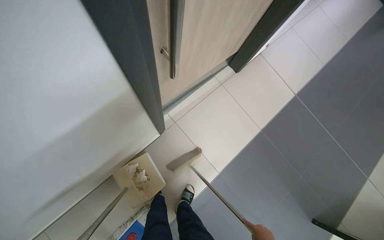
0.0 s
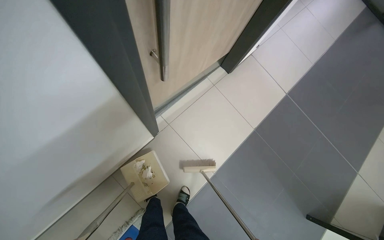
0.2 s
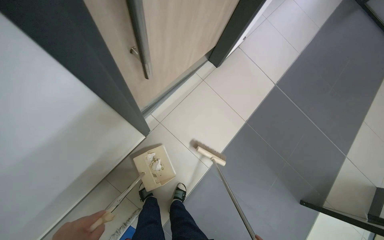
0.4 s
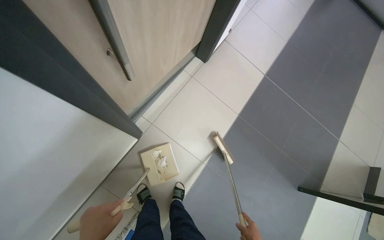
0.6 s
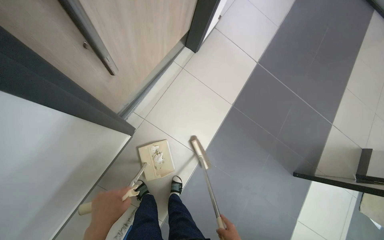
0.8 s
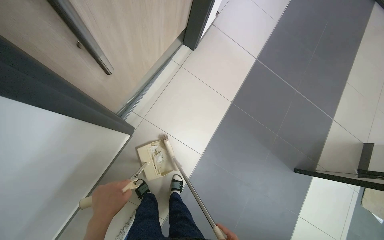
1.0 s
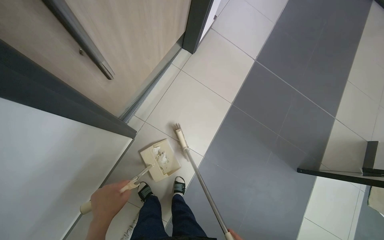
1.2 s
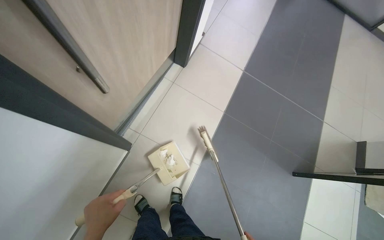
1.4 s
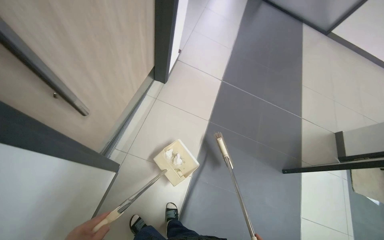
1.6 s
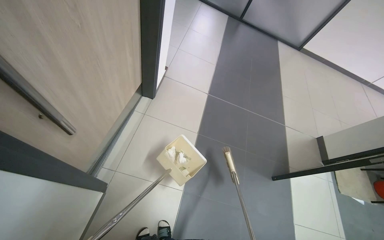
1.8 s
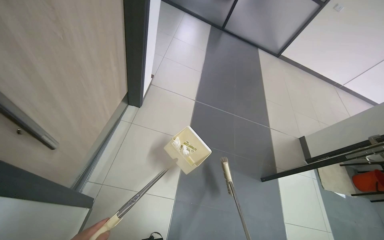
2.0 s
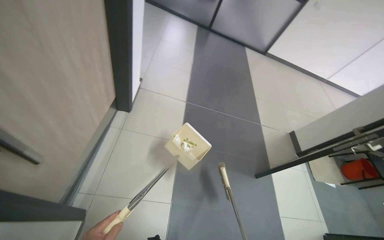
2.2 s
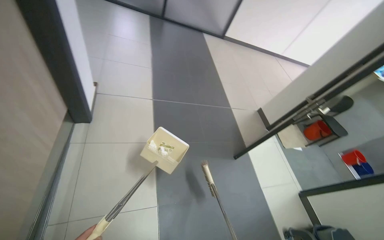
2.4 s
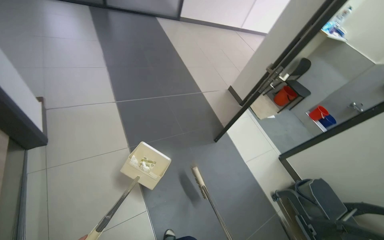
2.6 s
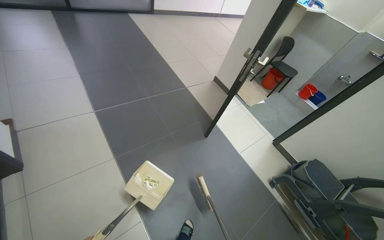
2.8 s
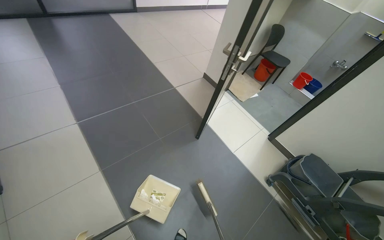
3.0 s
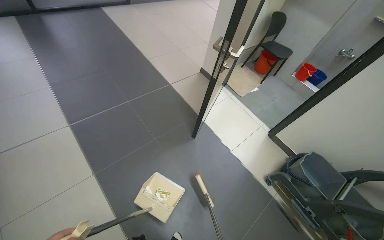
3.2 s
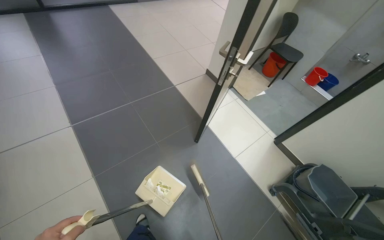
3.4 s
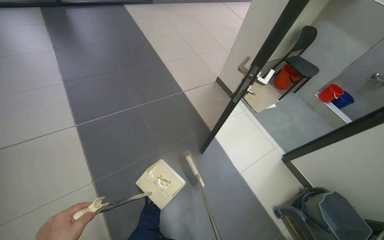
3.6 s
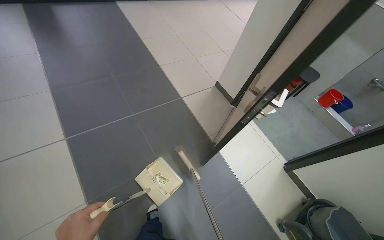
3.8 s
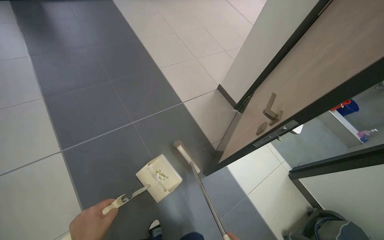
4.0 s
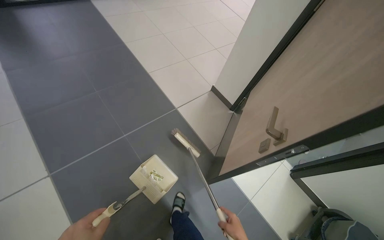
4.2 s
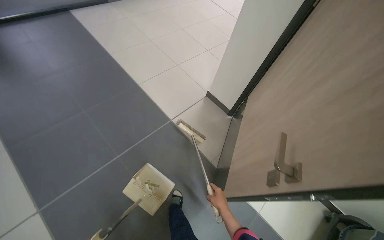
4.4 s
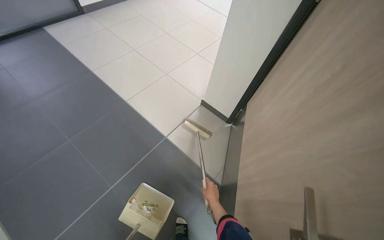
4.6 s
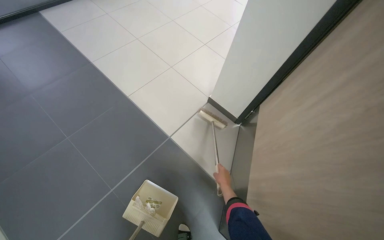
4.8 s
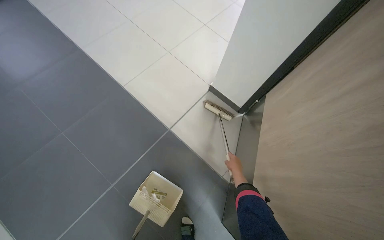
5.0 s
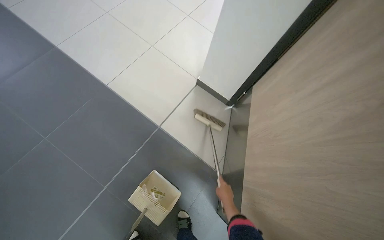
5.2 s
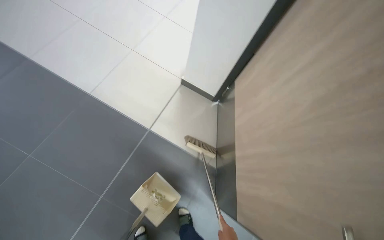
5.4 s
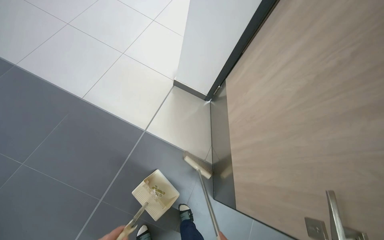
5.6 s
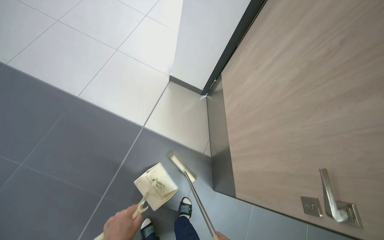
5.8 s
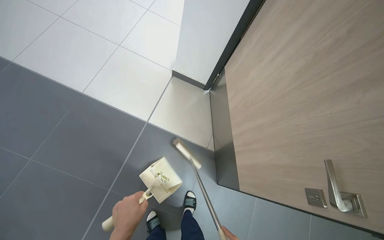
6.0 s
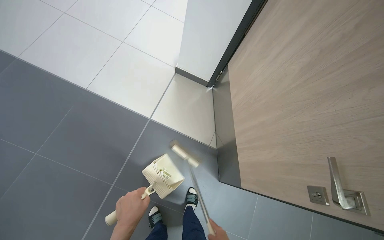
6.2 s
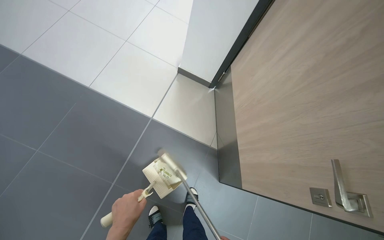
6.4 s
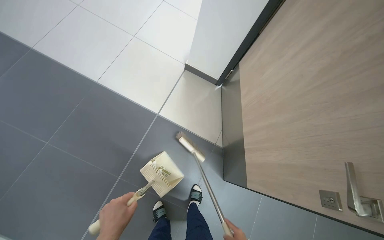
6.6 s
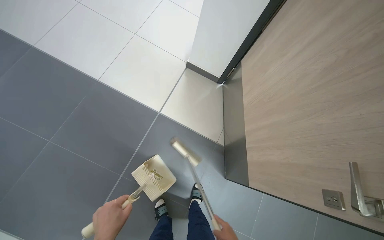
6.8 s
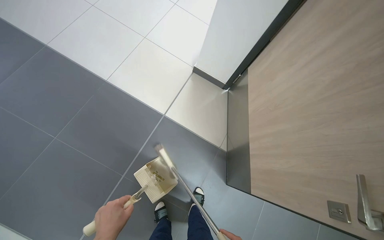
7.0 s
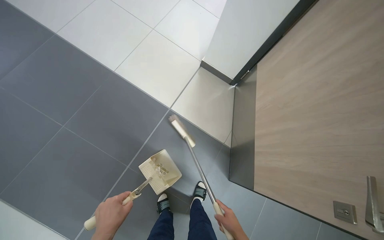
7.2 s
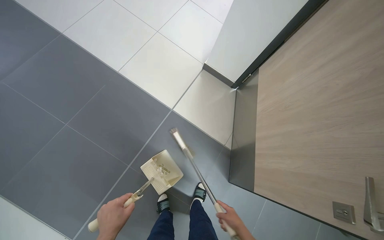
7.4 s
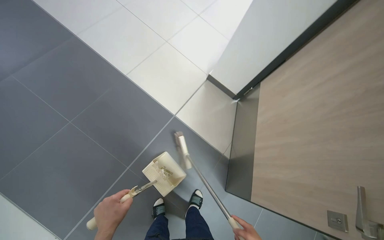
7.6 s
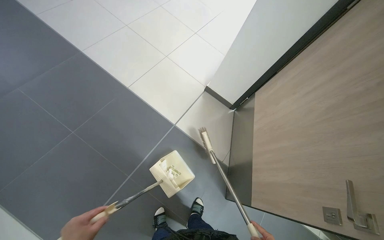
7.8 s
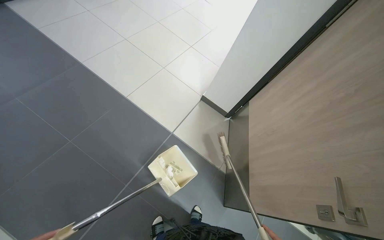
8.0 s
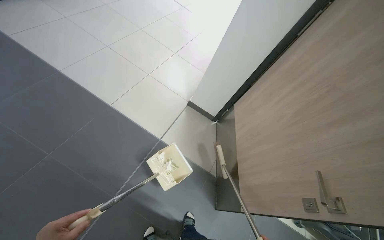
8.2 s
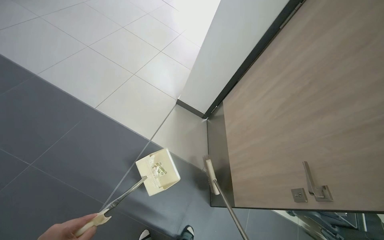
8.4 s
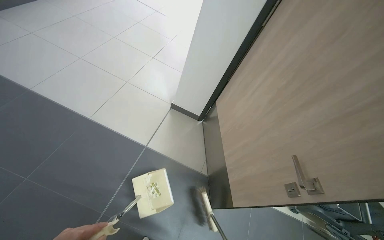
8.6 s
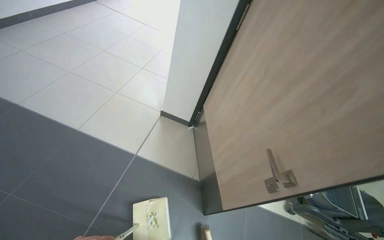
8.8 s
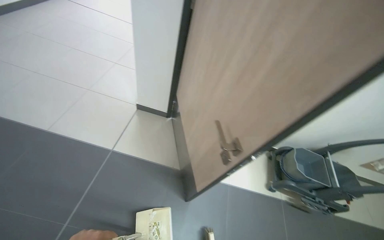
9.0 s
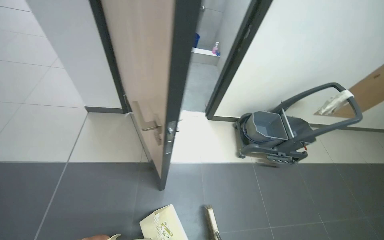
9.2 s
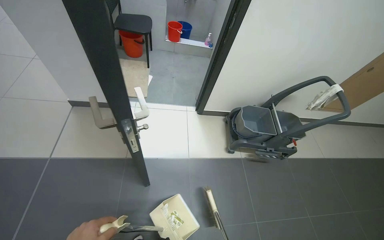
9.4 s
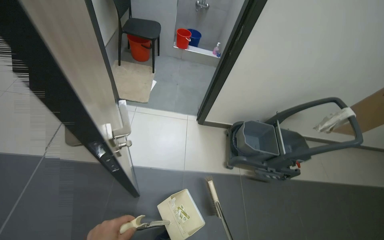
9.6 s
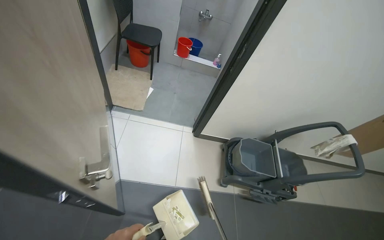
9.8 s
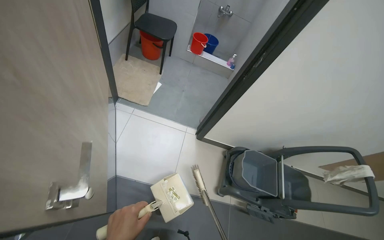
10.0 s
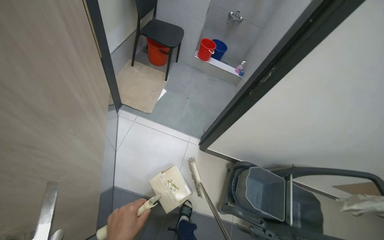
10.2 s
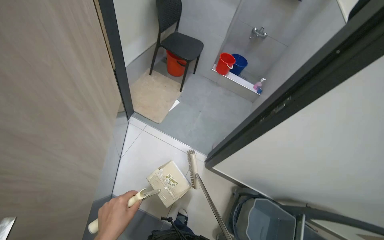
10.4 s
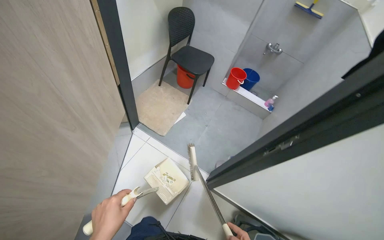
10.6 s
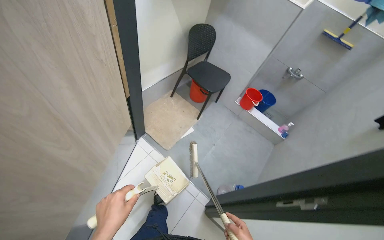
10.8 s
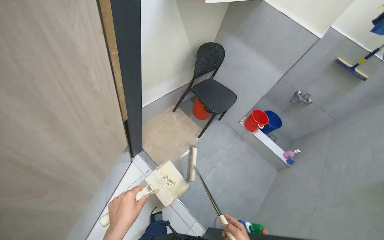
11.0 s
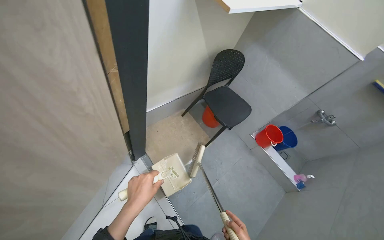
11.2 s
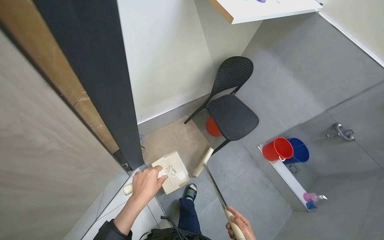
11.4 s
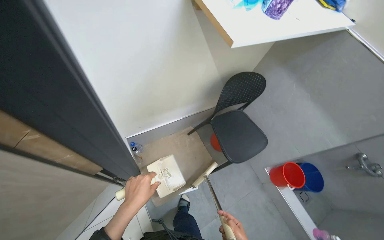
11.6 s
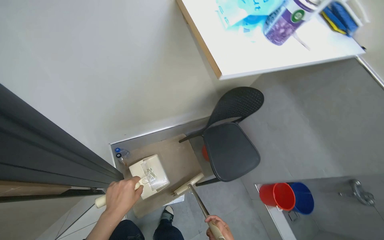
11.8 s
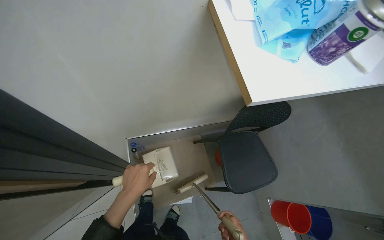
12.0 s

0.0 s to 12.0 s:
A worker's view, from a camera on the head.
Job: sweeping floor.
The whole recording: Sweeping floor with broom. The worker sweeps the floor with a broom and collects debris with a dustpan.
0.0 to 1.6 s: The wearer's head swings approximately 30 degrees to the right.
1.6 to 3.0 s: The camera is carried some 50 cm. The head rotates roughly 55 degrees to the right.
3.0 to 4.4 s: The wearer moves roughly 70 cm.
6.0 to 7.6 s: The left hand goes some 15 cm to the left.
7.6 to 9.0 s: The head rotates approximately 25 degrees to the right. The view tilts some 15 degrees upward.
9.0 to 10.4 s: The camera travels approximately 90 cm.
10.4 to 12.0 s: The camera is carried approximately 1 m. The wearer's head swings some 50 degrees to the left.

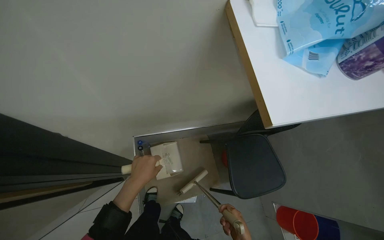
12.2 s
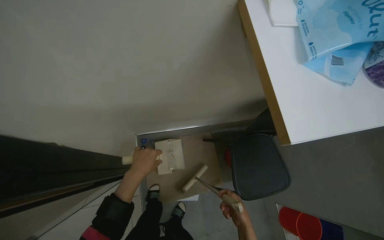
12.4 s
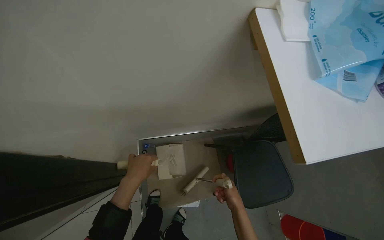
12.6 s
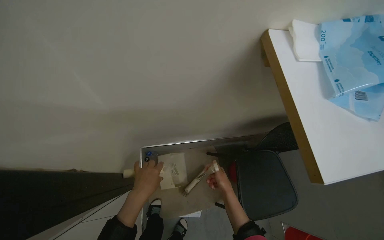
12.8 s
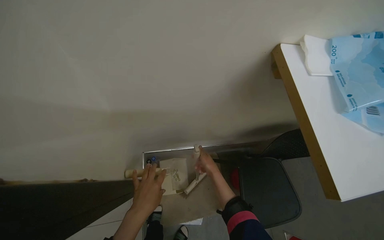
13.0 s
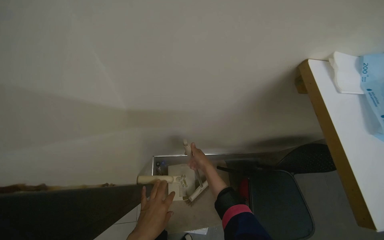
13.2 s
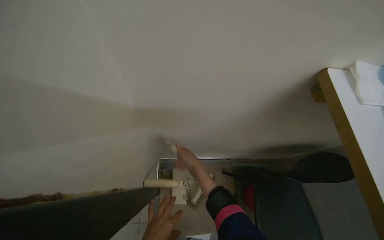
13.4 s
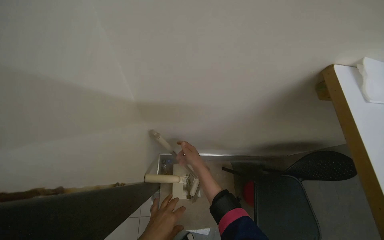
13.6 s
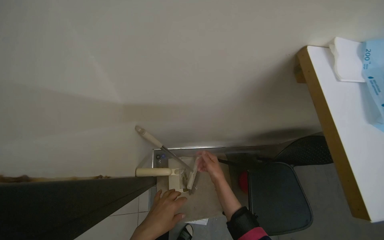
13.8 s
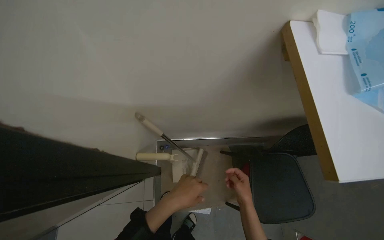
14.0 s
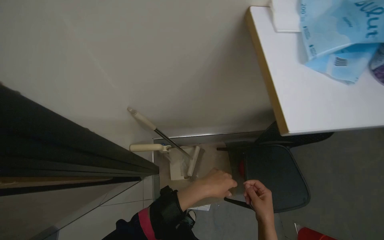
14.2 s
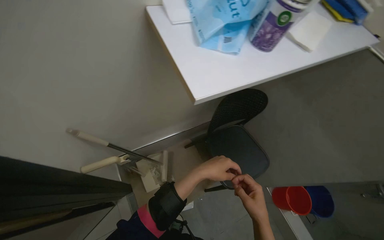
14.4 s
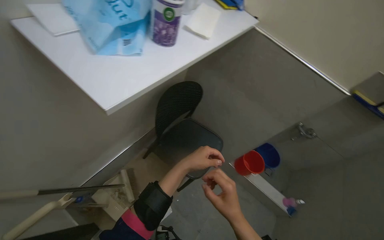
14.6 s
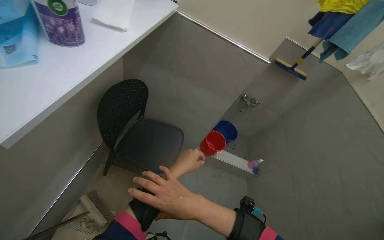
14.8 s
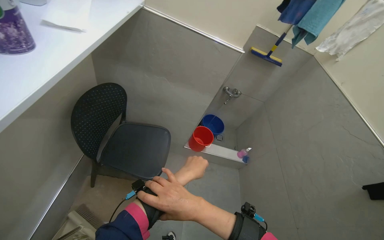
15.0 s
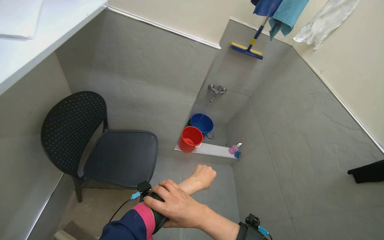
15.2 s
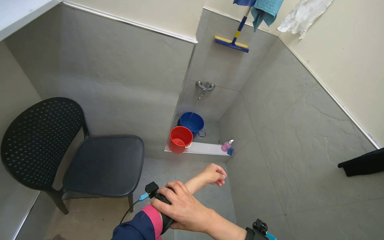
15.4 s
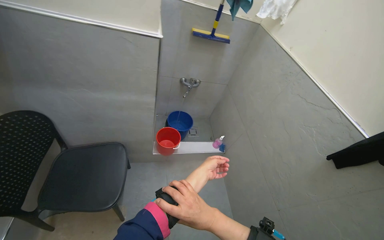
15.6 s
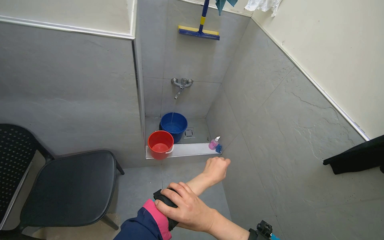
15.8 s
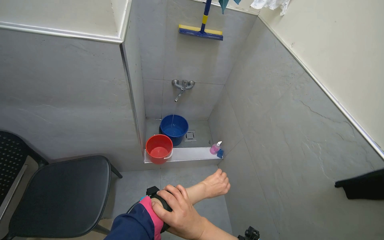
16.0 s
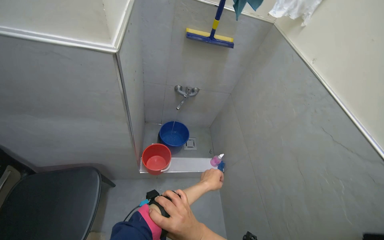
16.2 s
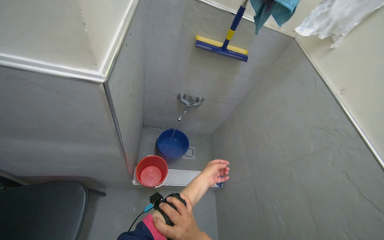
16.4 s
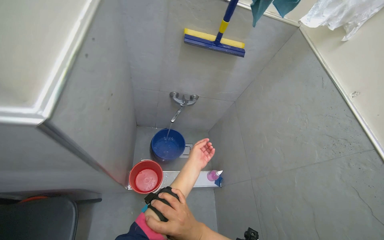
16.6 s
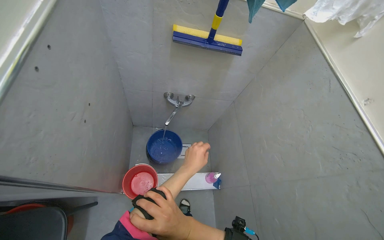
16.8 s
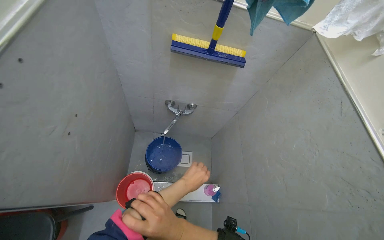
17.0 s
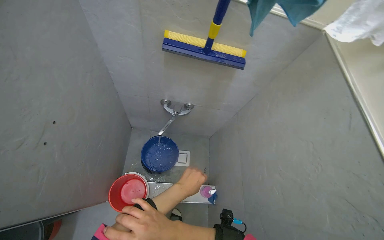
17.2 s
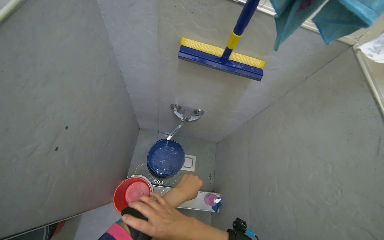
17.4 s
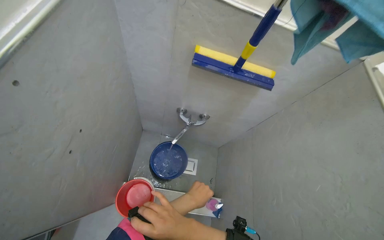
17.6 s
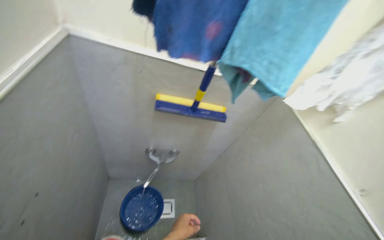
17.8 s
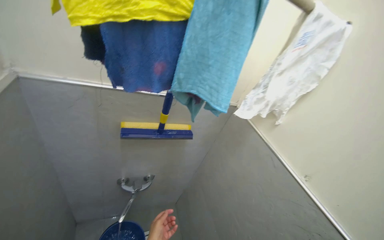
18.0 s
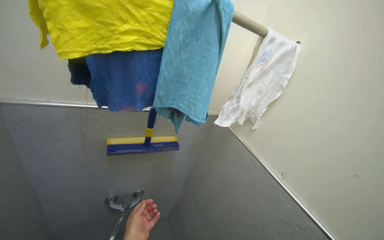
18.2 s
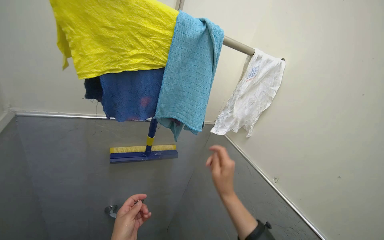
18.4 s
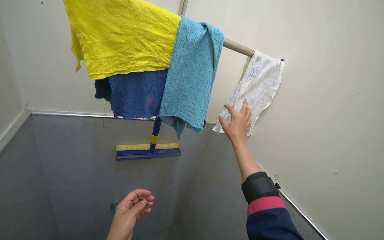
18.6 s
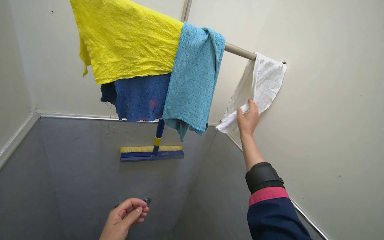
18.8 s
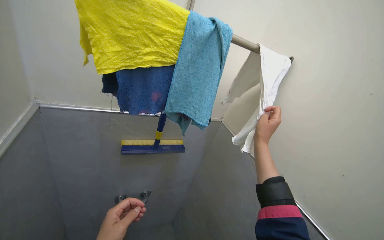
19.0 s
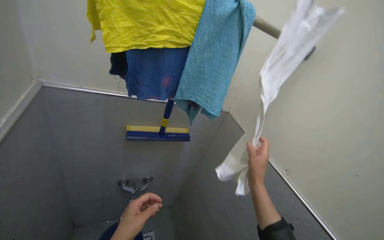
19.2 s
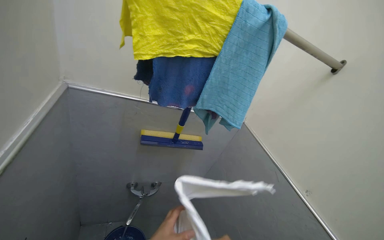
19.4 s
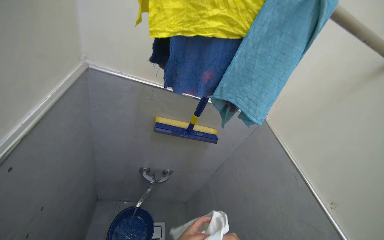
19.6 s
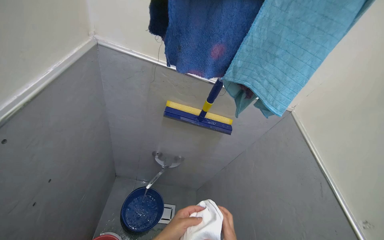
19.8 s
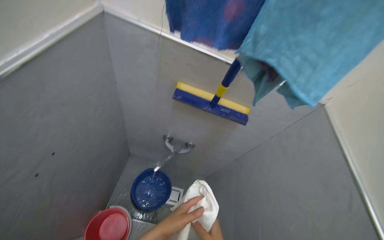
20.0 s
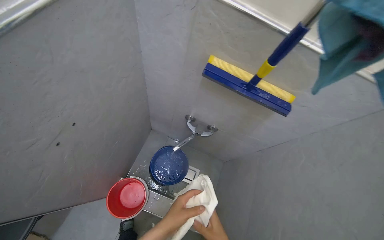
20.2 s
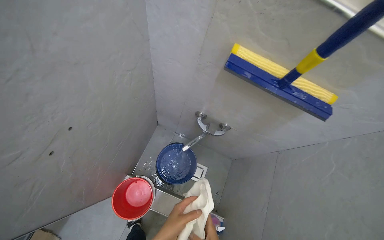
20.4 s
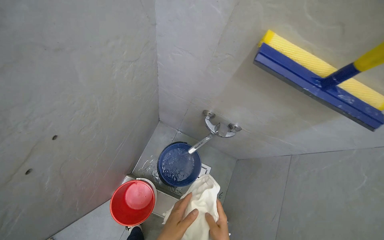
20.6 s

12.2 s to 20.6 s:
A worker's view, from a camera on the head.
Job: sweeping floor.
The whole recording: Sweeping floor with broom. The worker sweeps the floor with a broom and collects debris with a dustpan.
13.6 to 15.0 s: The head turns to the right by some 80 degrees.
15.0 to 16.4 s: The camera travels some 60 cm.
19.2 to 20.6 s: The head turns to the left by about 45 degrees. The view tilts some 25 degrees downward.
